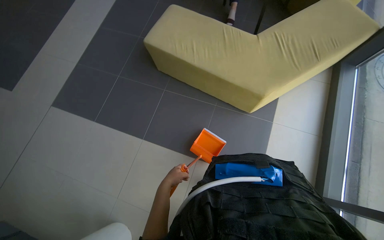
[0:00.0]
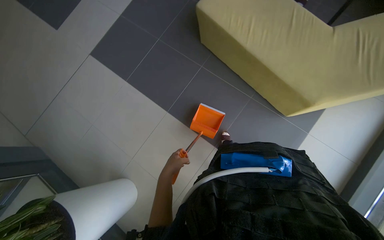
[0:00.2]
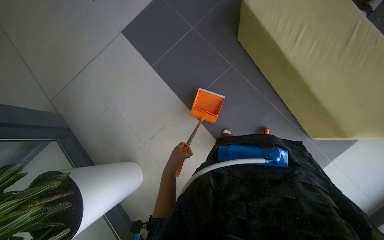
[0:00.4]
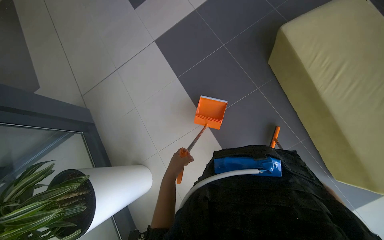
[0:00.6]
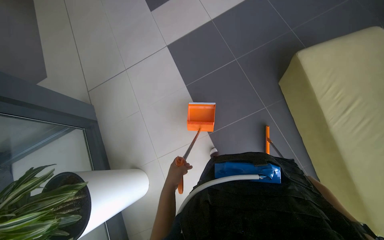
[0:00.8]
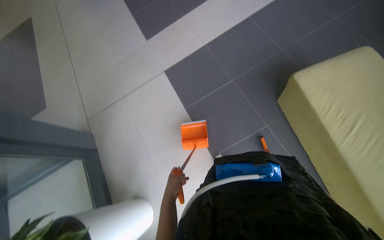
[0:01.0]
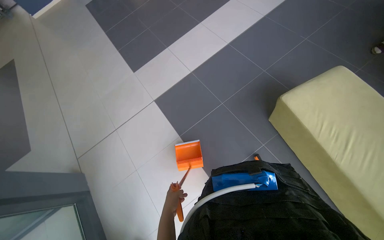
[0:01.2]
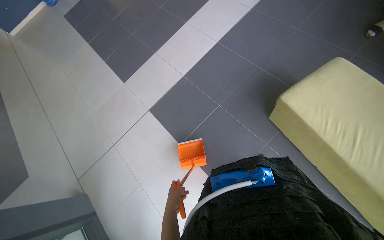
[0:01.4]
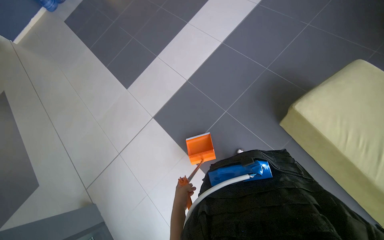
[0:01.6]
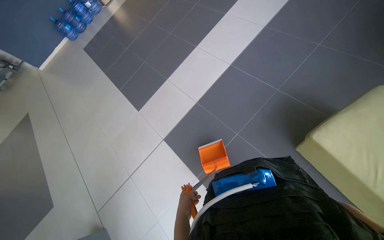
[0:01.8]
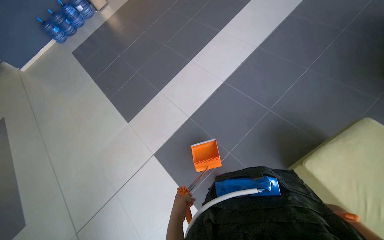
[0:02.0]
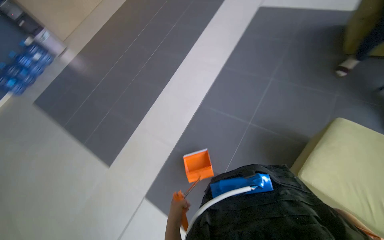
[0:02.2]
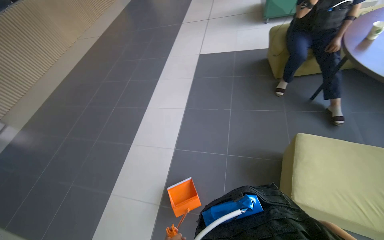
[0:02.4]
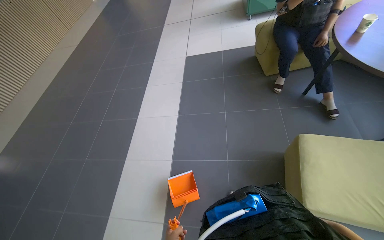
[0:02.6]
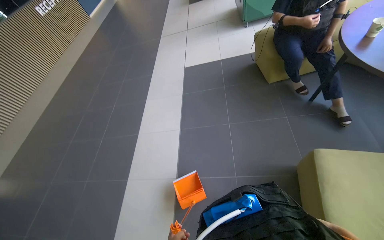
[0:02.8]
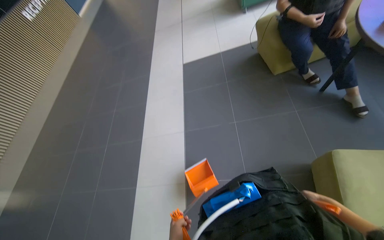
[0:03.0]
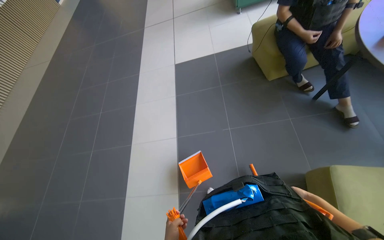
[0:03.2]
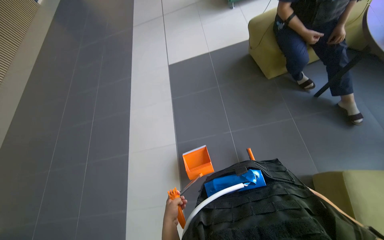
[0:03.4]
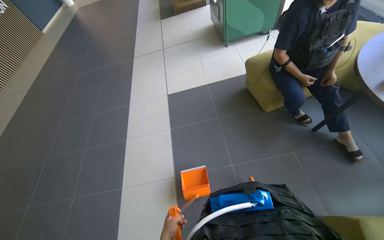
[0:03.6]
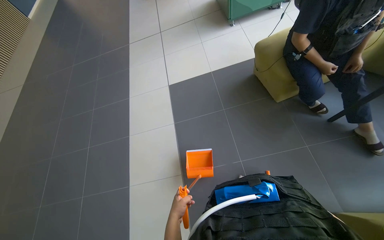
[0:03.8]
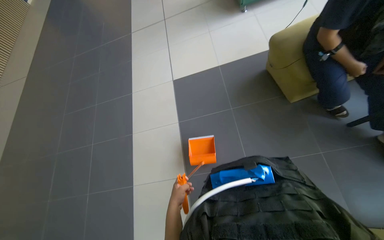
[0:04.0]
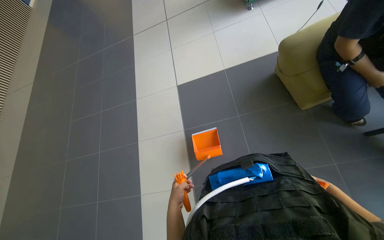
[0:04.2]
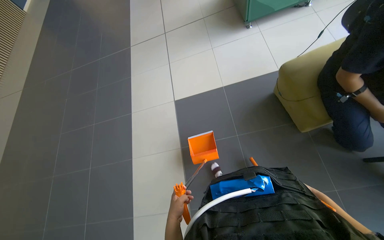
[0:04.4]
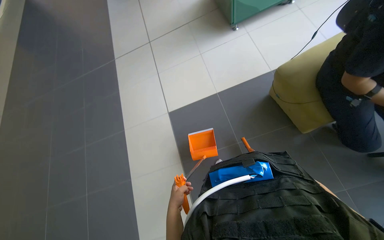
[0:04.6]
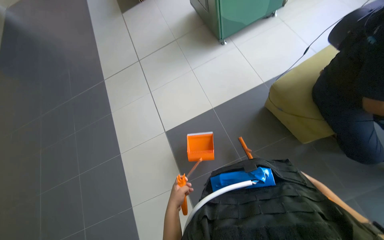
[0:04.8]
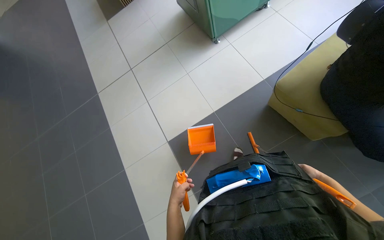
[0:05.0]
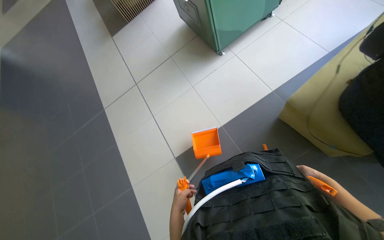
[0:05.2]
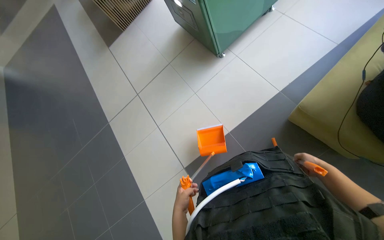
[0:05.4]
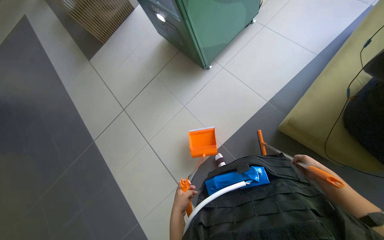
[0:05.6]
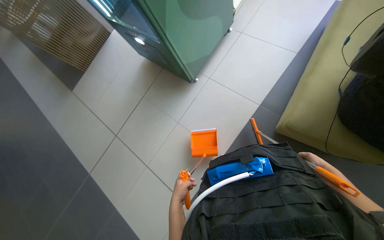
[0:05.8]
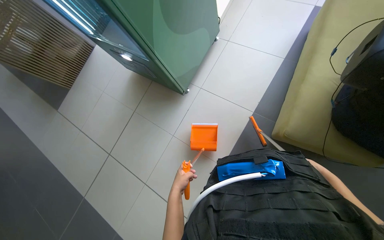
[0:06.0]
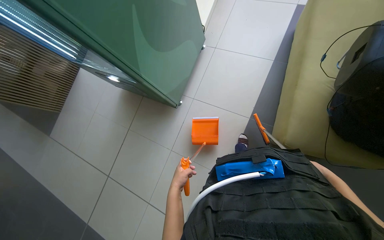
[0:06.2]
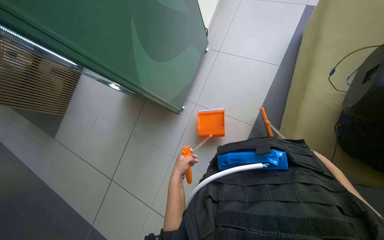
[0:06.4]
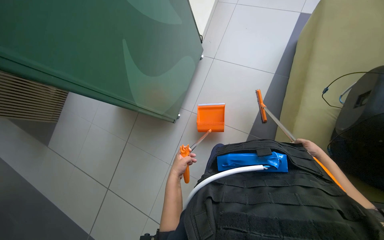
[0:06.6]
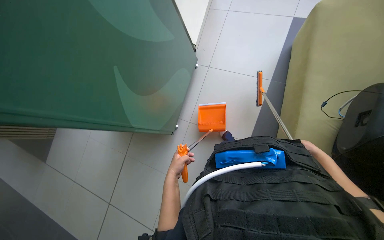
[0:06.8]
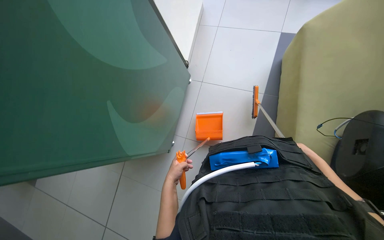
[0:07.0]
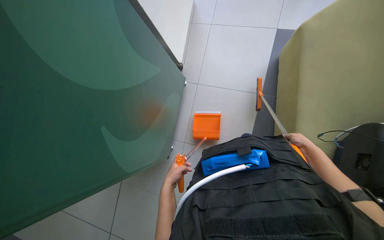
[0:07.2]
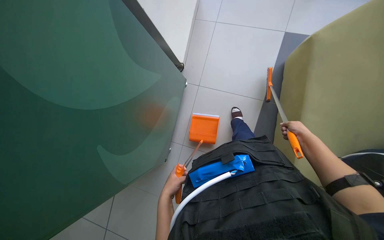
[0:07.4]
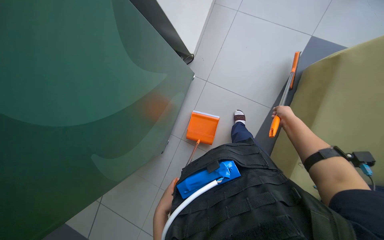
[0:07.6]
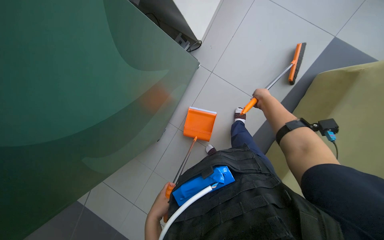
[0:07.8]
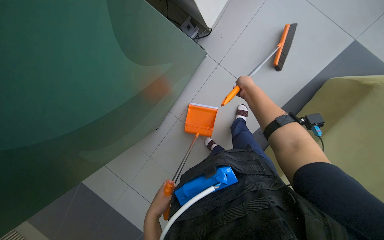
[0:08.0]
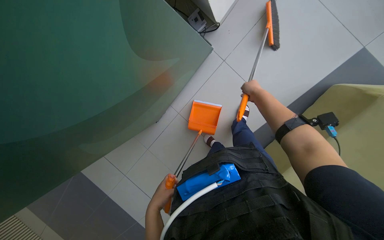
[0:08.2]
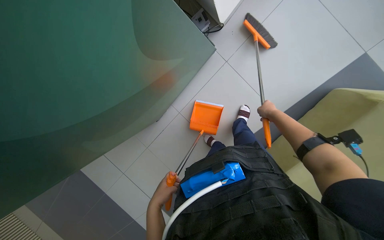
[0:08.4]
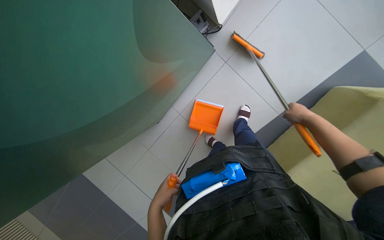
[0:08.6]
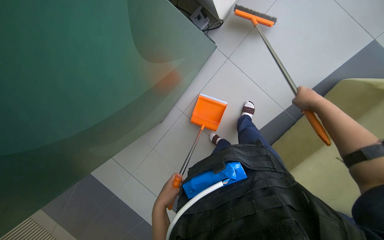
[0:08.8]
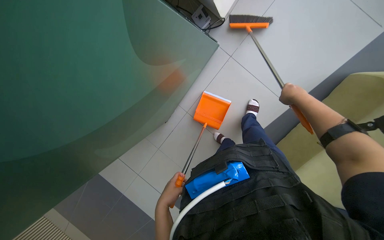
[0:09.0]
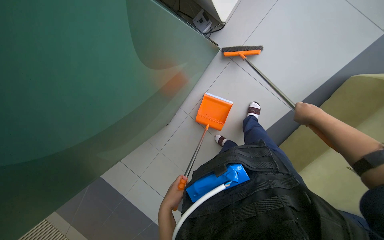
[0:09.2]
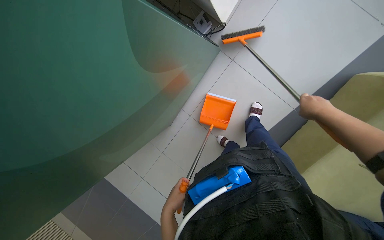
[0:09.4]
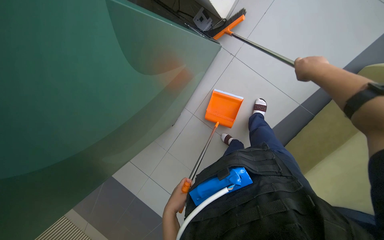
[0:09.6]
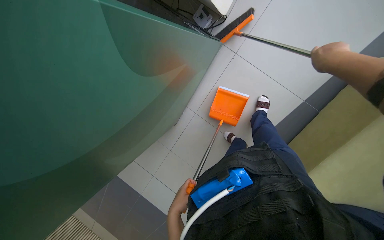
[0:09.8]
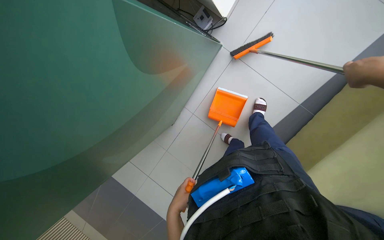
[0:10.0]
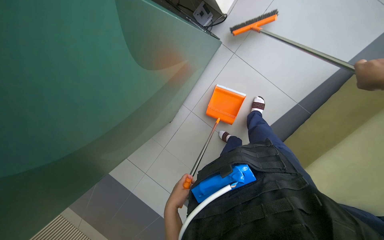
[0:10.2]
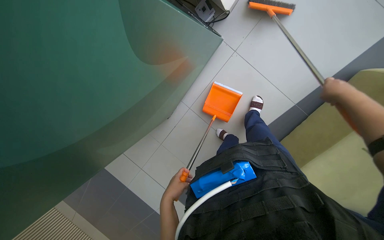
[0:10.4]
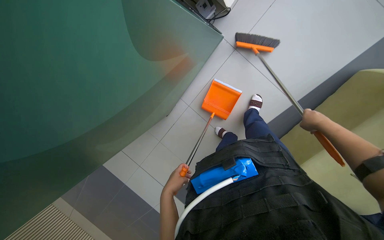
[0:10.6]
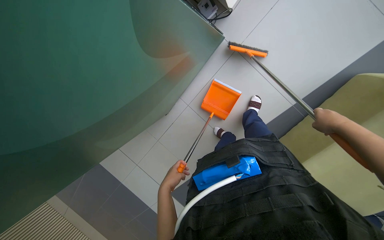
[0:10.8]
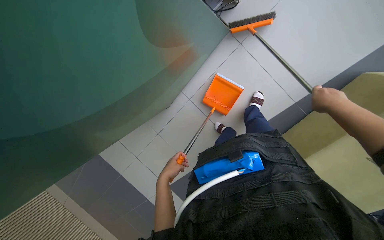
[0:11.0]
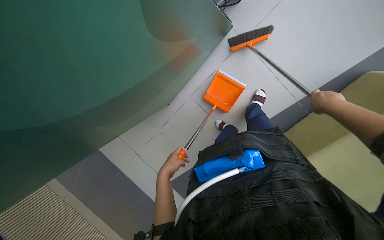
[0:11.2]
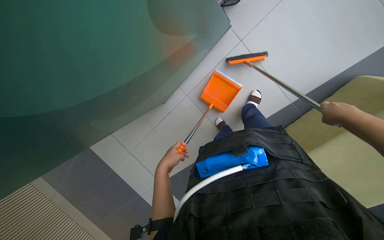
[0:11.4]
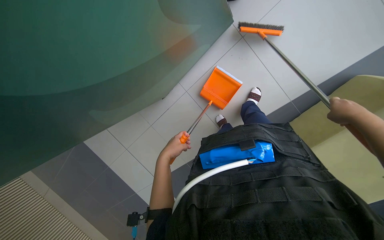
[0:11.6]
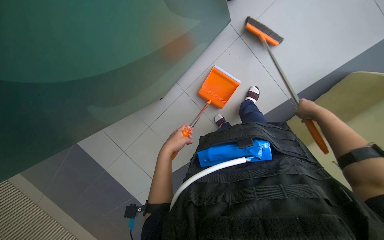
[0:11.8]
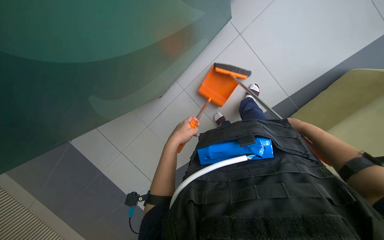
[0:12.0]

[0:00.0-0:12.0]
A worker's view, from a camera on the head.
Job: sweeping floor.
The whole recording: Sweeping floor with dustpan. The worker sweeps debris from the floor using a long-handled brush and collects it with a dustpan.
0:03.0 to 0:04.4: The camera is carried roughly 90 cm.
0:04.4 to 0:06.0: The camera travels about 1 m. The head rotates some 45 degrees to the right.
0:06.0 to 0:07.6: The head travels some 50 cm.
0:07.6 to 0:09.0: The right hand swings left and right, some 20 cm each way, with 2 reversals.
0:10.4 to 0:12.0: The left hand shifts about 10 cm up the picture. The right hand goes nearer and farther, about 20 cm each way, reversing 2 times.

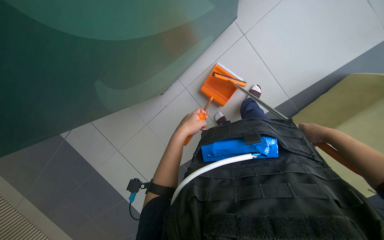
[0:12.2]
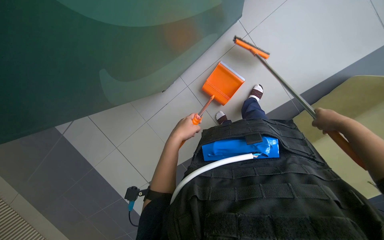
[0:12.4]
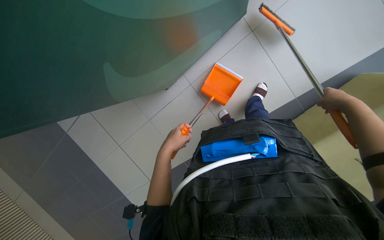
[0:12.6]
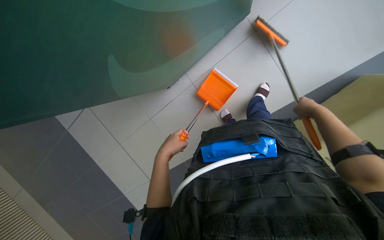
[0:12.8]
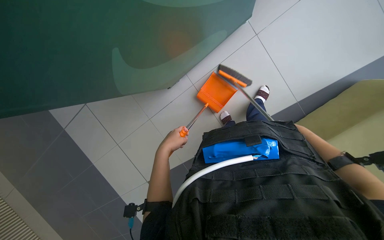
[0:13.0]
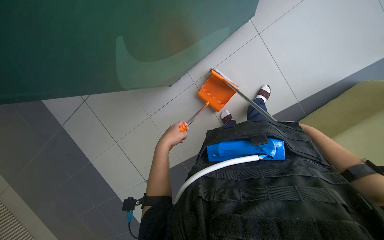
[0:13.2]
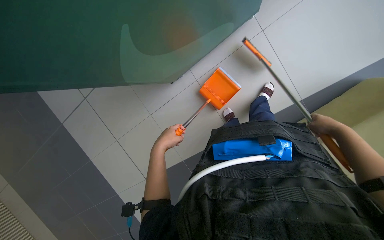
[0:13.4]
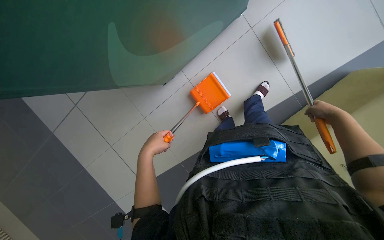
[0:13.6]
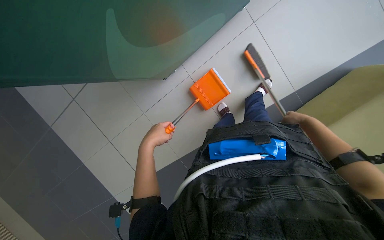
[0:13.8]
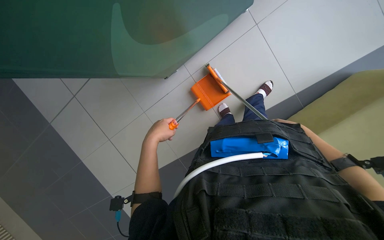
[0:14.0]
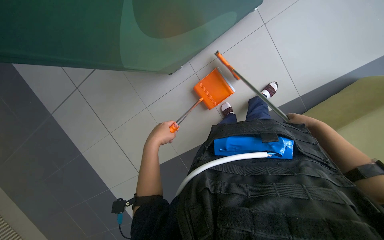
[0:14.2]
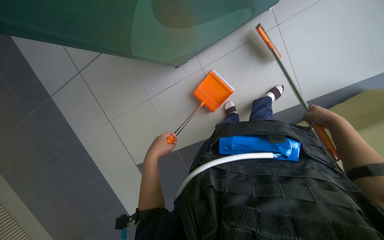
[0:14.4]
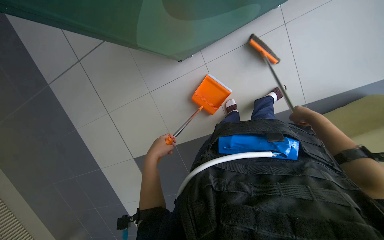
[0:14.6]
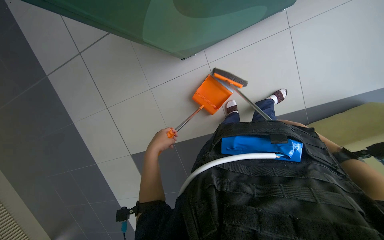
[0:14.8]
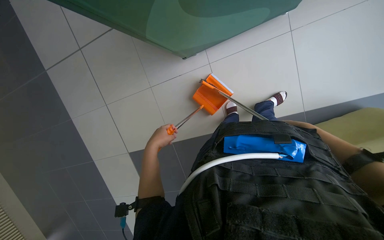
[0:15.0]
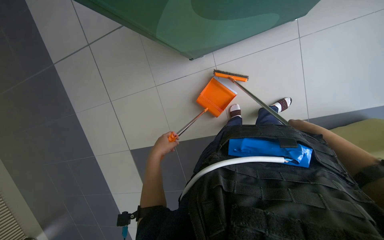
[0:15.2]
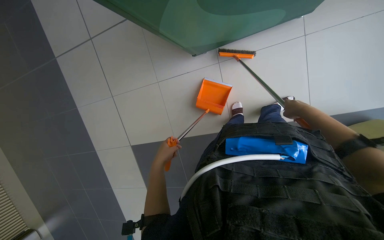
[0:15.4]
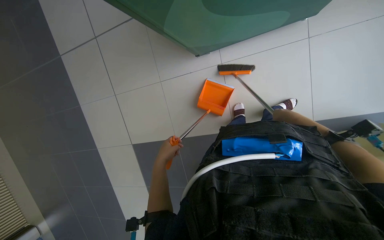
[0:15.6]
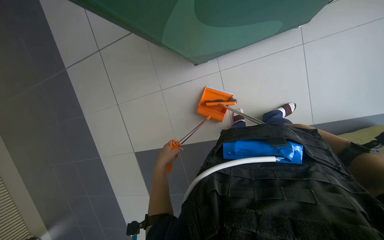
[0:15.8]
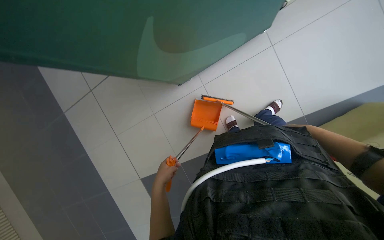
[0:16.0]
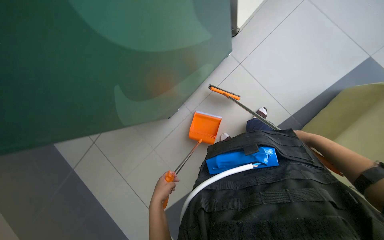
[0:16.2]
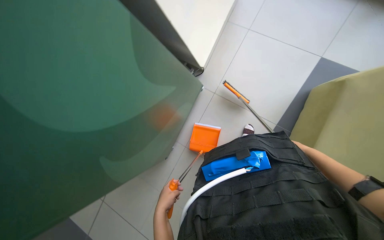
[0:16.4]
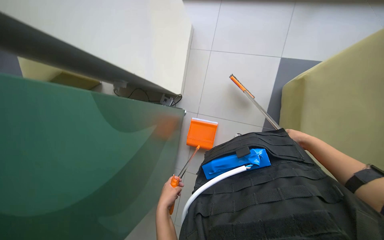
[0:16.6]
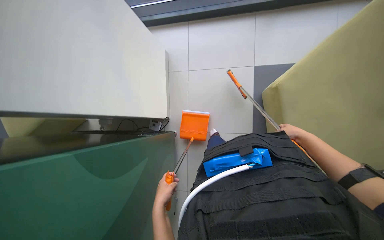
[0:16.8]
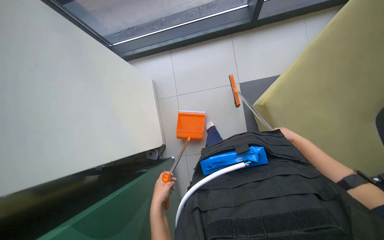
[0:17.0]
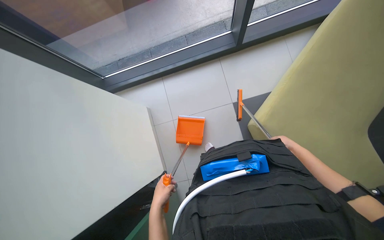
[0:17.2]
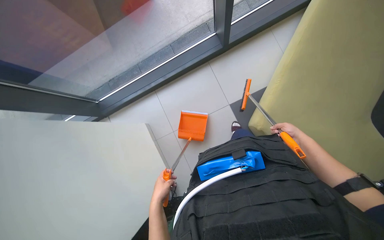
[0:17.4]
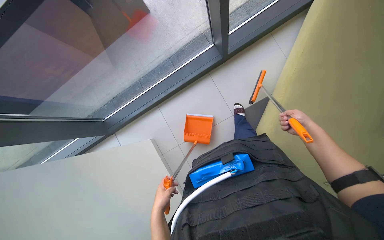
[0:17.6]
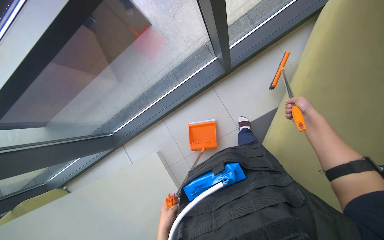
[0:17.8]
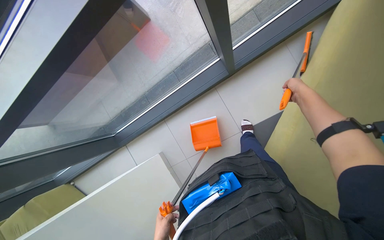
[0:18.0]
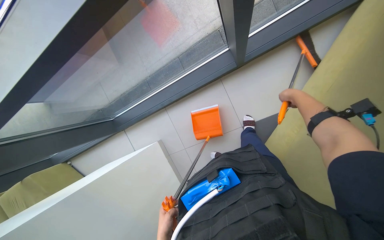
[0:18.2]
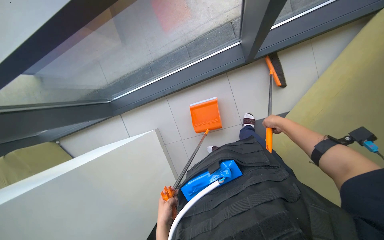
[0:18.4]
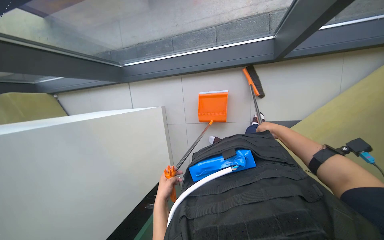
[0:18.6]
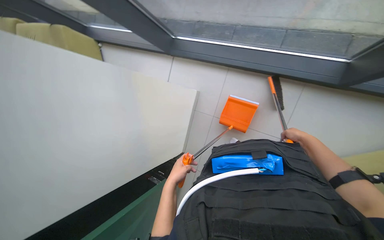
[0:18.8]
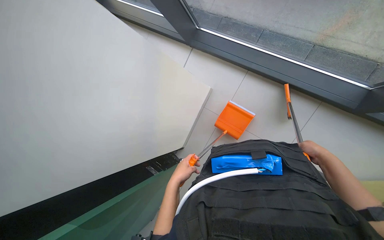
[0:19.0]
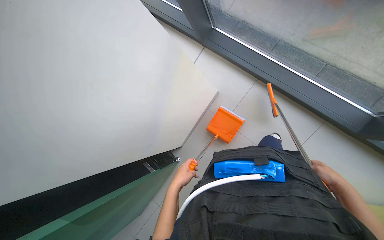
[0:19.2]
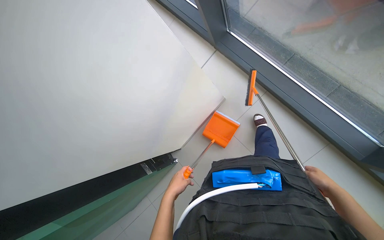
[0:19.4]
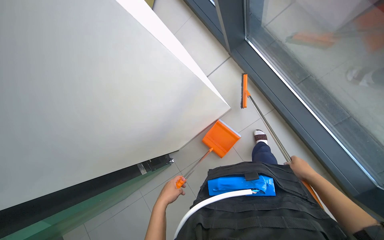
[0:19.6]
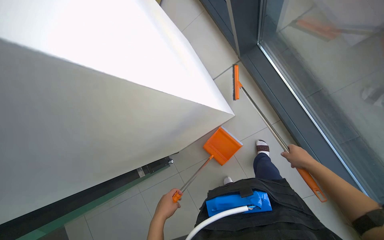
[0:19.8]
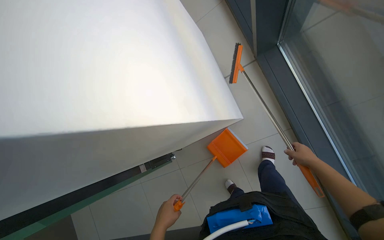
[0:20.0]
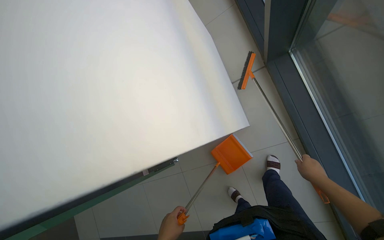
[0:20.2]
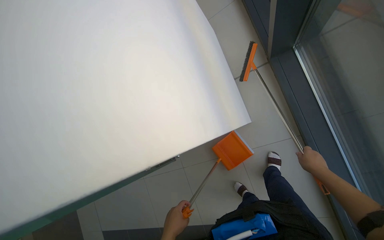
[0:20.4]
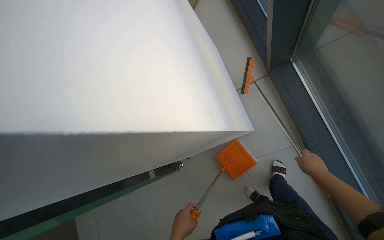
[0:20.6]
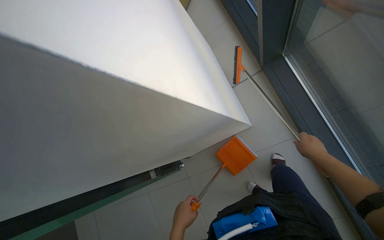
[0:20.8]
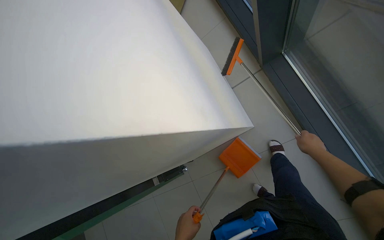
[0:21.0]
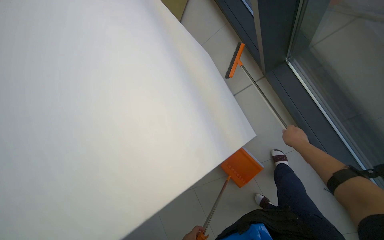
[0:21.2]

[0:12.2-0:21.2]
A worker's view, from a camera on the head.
Job: sweeping floor.
The whole recording: Sweeping floor with dustpan. The worker sweeps debris from the floor using a long-handled brush and collects it with a dustpan.
0:12.2 to 0:13.8: The right hand travels farther from the camera and back again, roughly 5 cm each way. Meanwhile the left hand goes approximately 10 cm to the left.
0:15.2 to 0:16.6: The view tilts roughly 15 degrees upward. Everything in view rotates some 25 degrees counterclockwise.
0:16.6 to 0:18.2: The left hand heads nearer to the camera, covering about 10 cm. The right hand heads up the picture, covering about 20 cm.
0:18.2 to 0:19.8: The scene turns roughly 70 degrees clockwise in the picture.
0:19.8 to 0:21.2: The right hand moves up the picture, about 25 cm.
